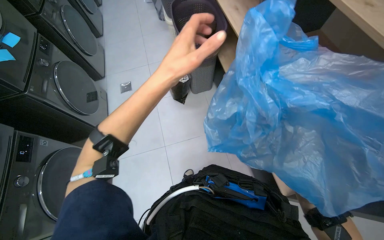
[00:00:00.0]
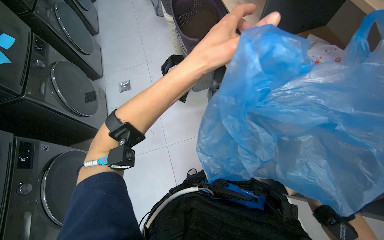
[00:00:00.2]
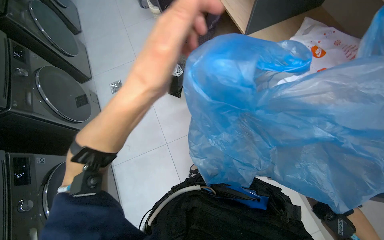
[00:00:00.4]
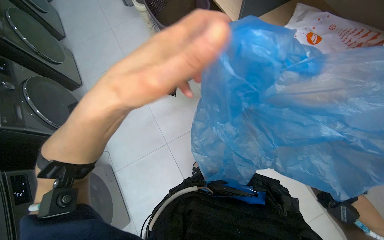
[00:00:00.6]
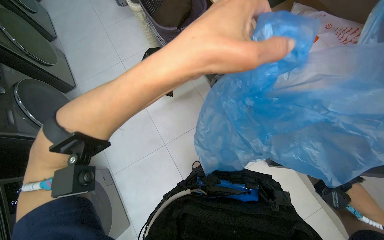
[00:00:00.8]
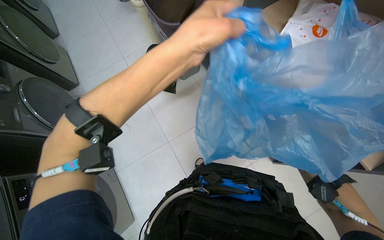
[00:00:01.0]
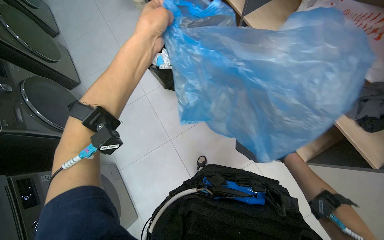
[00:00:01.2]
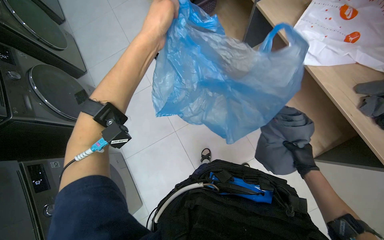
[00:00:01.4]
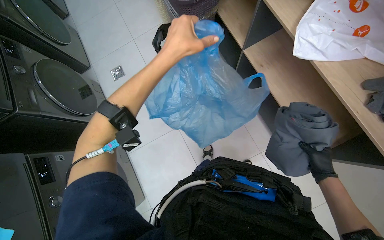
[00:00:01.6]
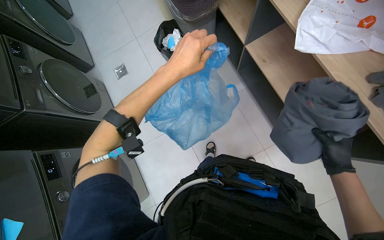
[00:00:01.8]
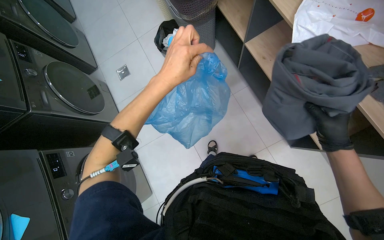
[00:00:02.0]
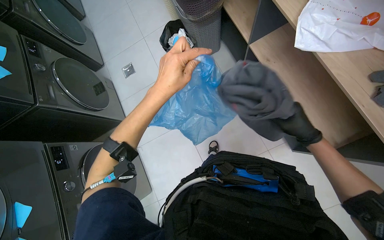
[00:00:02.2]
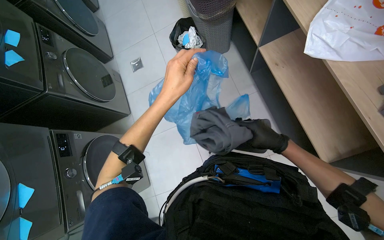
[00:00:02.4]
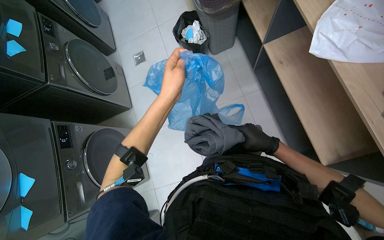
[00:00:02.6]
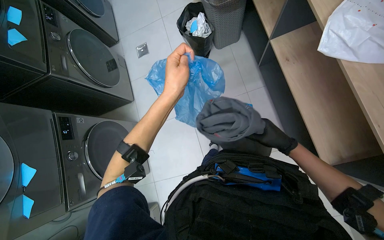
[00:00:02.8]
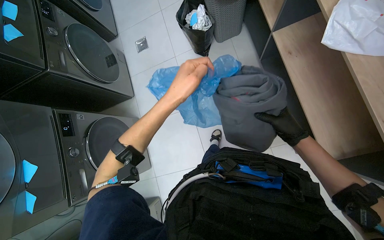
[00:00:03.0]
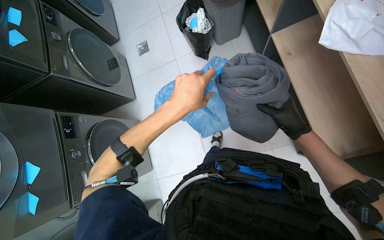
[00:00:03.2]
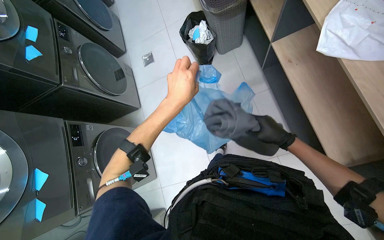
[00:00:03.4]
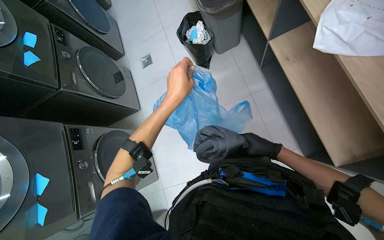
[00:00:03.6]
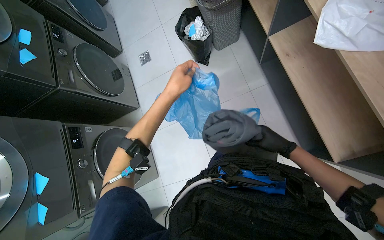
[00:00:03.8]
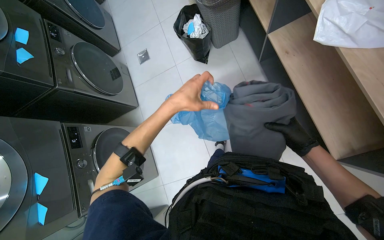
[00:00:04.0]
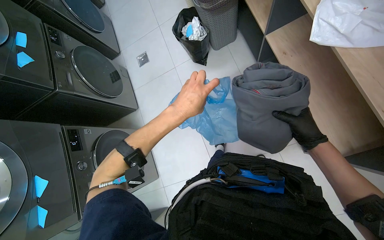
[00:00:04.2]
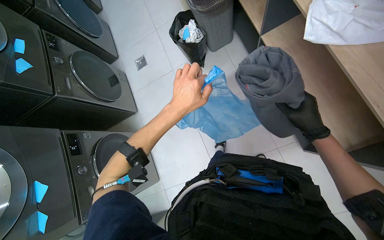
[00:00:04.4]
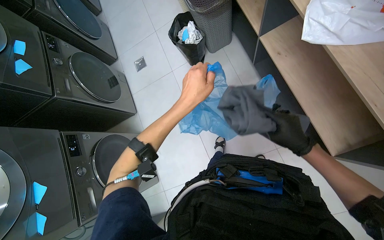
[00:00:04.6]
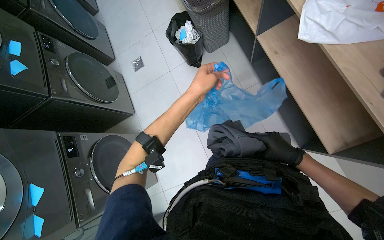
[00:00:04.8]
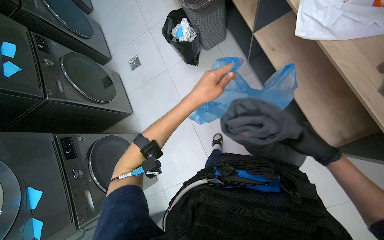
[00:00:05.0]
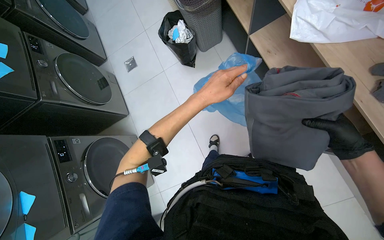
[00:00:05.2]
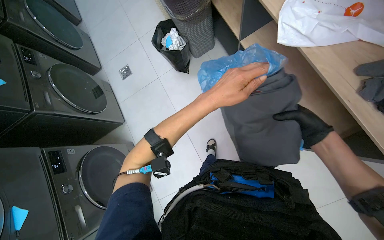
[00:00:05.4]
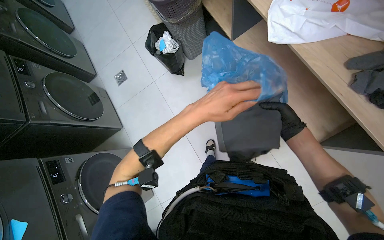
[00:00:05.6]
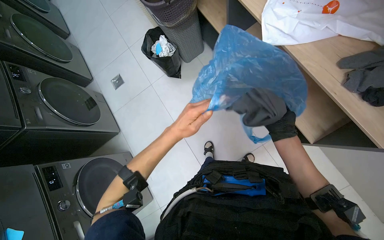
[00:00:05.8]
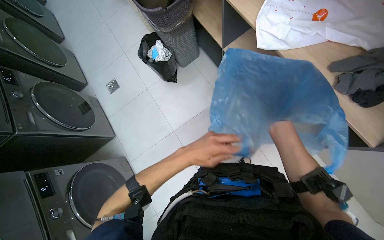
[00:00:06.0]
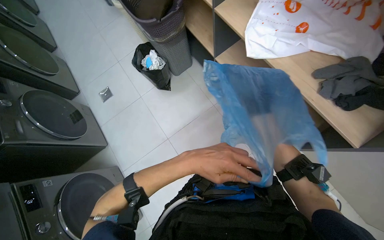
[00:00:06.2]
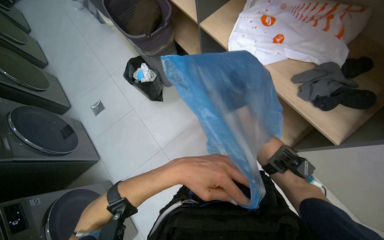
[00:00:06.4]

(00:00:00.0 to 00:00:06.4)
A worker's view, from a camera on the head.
Job: managing laundry.
The whole recording: Unloading, folding, and bagging clothes. The worker unloads clothes from a washing machine, folds them, and places some into a bag.
00:00:00.0 - 00:00:01.6: The camera pitches downward, by roughly 15 degrees. The left hand goes some 10 cm up the picture, and reaches about 10 cm nearer to the camera, then returns.
00:00:01.6 - 00:00:03.2: The right hand goes about 20 cm up the picture and to the left. Meanwhile the left hand shifts some 15 cm down the picture.
00:00:03.2 - 00:00:04.8: The left hand goes nearer and farther, about 15 cm each way, reversing 2 times.
00:00:04.8 - 00:00:06.4: The head rotates some 15 degrees to the right. The right hand goes nearer and farther, approximately 20 cm each way, reversing 3 times, while the left hand heads nearer to the camera and down the picture, covering approximately 20 cm.

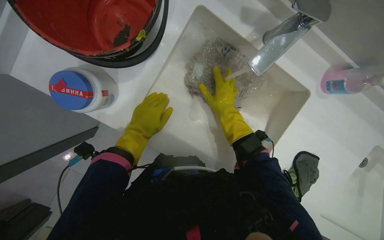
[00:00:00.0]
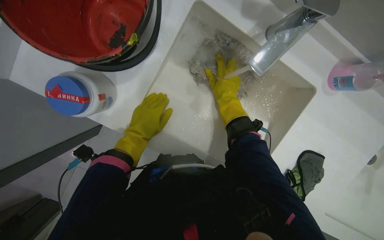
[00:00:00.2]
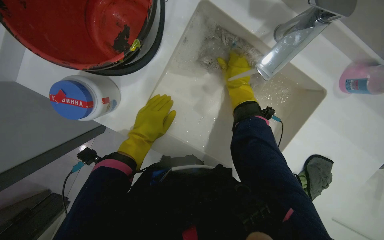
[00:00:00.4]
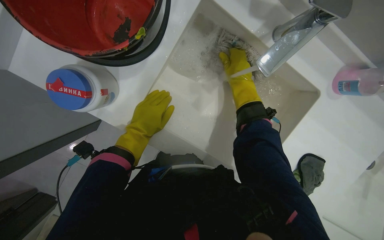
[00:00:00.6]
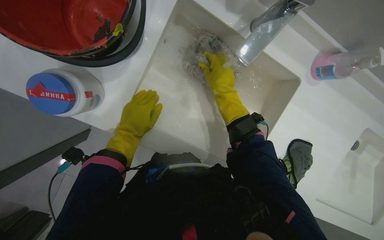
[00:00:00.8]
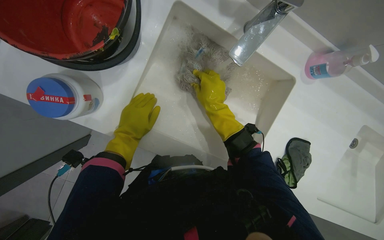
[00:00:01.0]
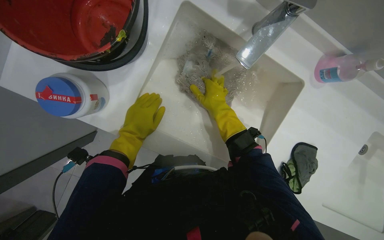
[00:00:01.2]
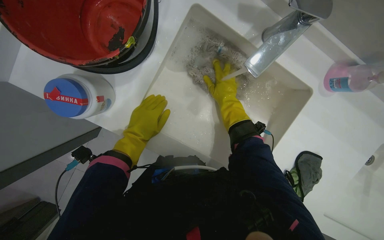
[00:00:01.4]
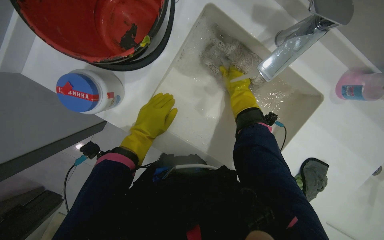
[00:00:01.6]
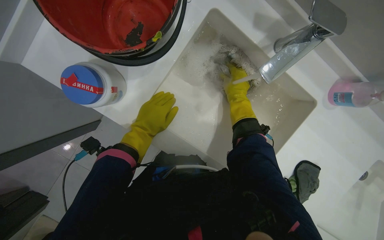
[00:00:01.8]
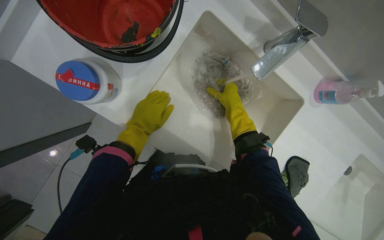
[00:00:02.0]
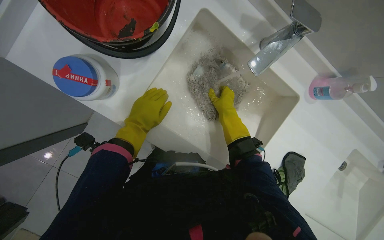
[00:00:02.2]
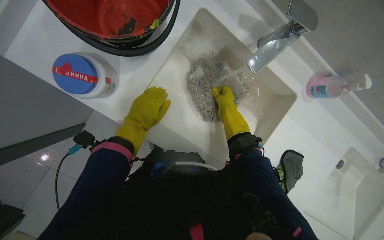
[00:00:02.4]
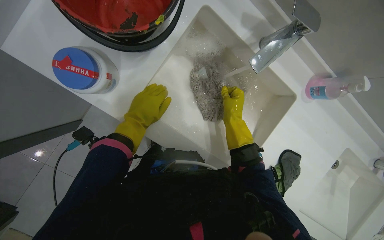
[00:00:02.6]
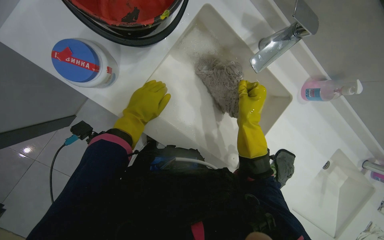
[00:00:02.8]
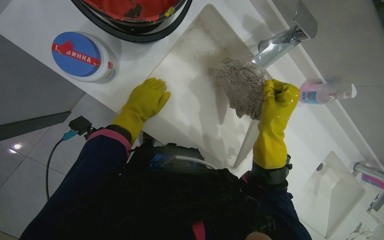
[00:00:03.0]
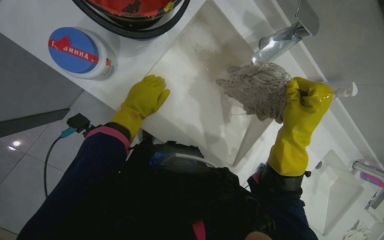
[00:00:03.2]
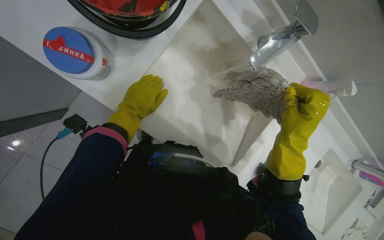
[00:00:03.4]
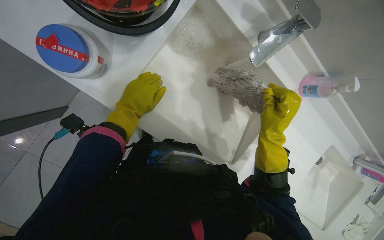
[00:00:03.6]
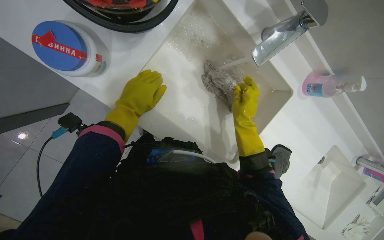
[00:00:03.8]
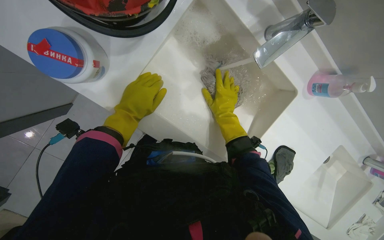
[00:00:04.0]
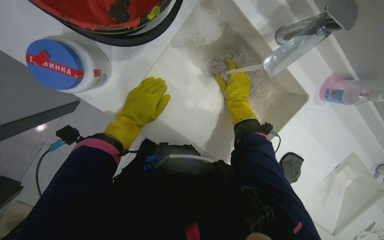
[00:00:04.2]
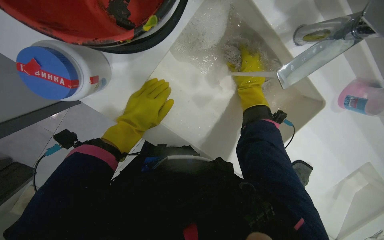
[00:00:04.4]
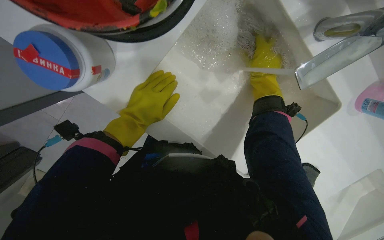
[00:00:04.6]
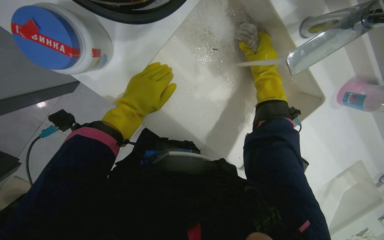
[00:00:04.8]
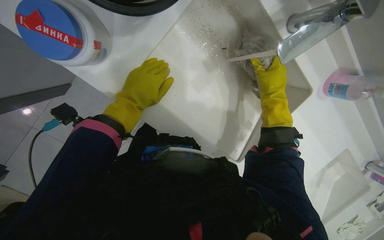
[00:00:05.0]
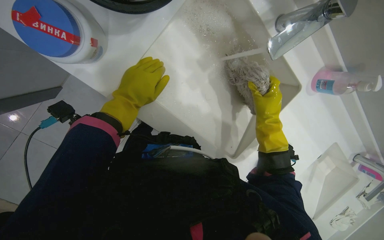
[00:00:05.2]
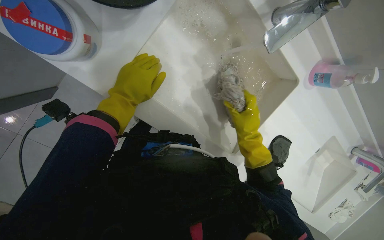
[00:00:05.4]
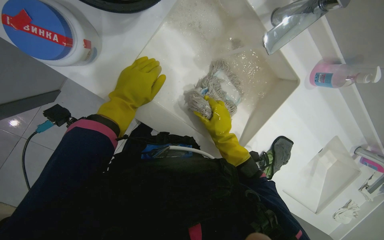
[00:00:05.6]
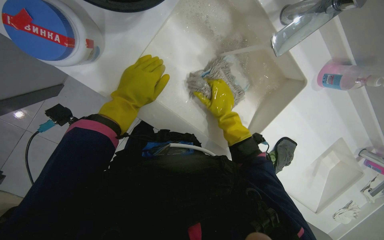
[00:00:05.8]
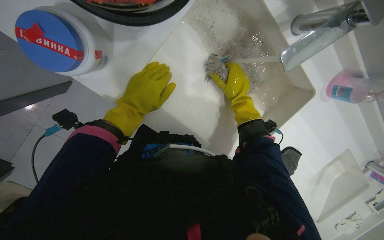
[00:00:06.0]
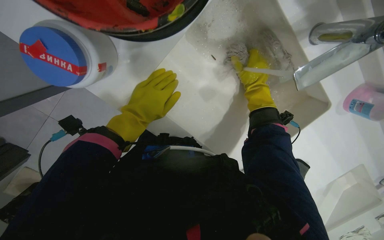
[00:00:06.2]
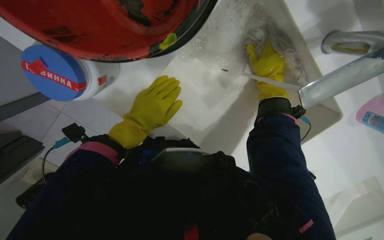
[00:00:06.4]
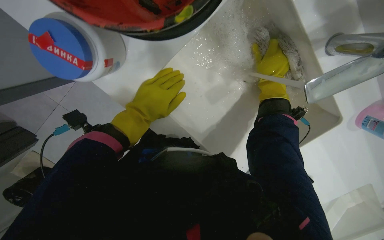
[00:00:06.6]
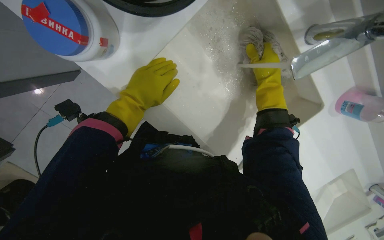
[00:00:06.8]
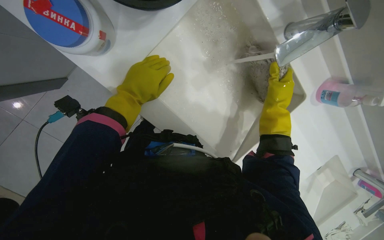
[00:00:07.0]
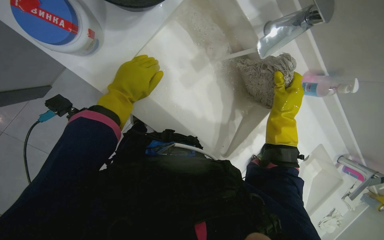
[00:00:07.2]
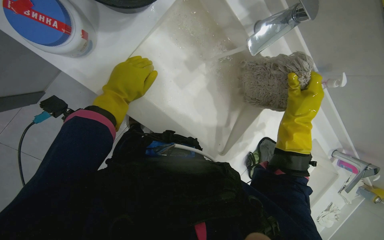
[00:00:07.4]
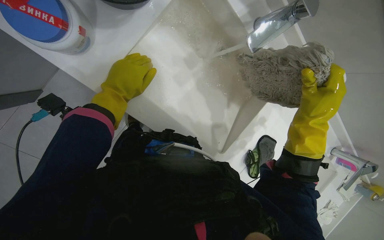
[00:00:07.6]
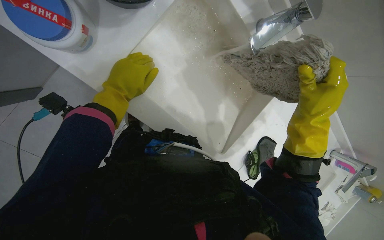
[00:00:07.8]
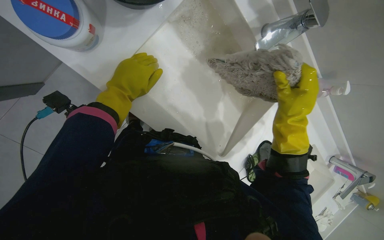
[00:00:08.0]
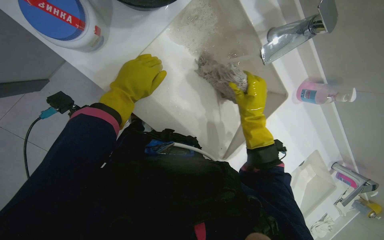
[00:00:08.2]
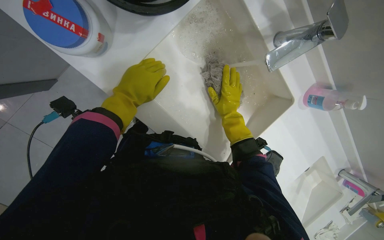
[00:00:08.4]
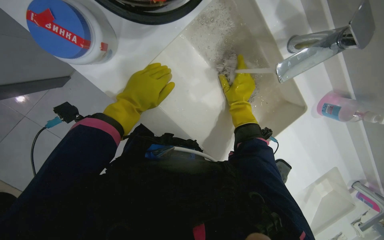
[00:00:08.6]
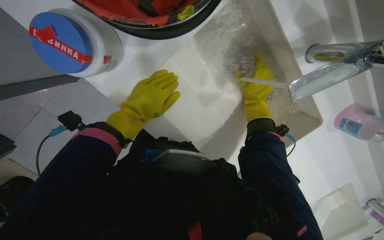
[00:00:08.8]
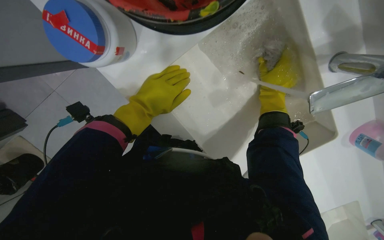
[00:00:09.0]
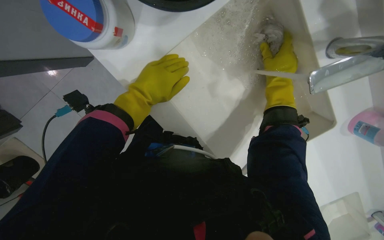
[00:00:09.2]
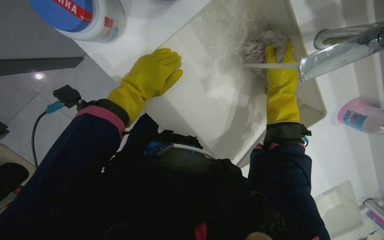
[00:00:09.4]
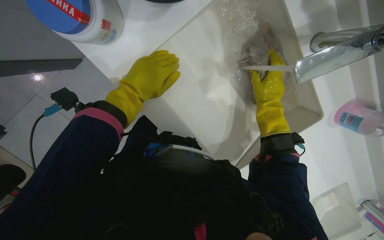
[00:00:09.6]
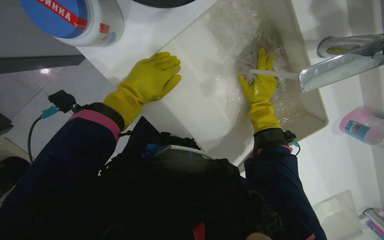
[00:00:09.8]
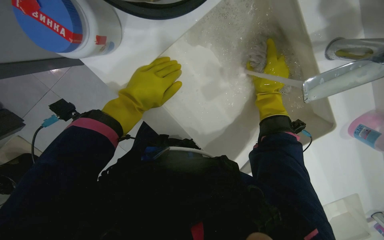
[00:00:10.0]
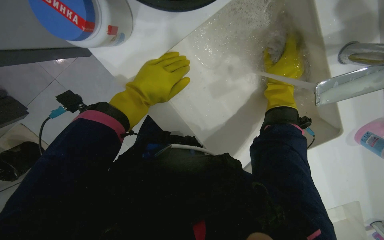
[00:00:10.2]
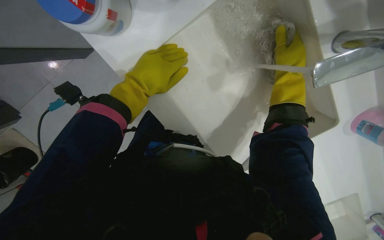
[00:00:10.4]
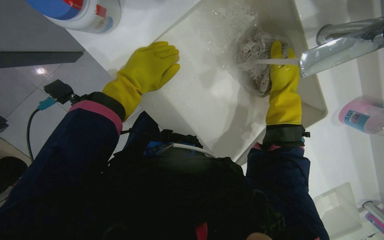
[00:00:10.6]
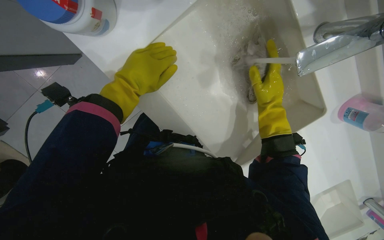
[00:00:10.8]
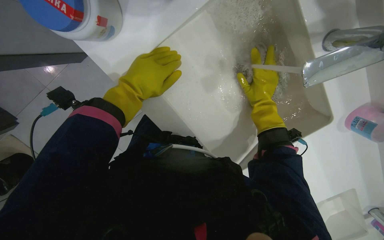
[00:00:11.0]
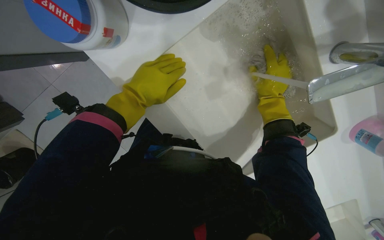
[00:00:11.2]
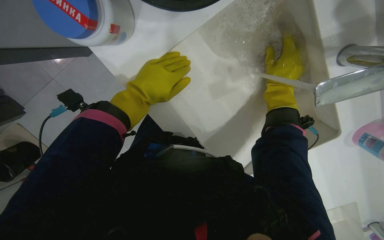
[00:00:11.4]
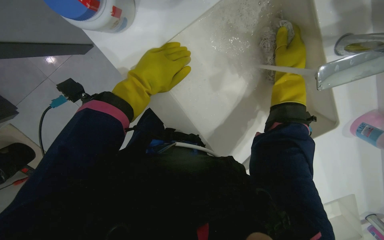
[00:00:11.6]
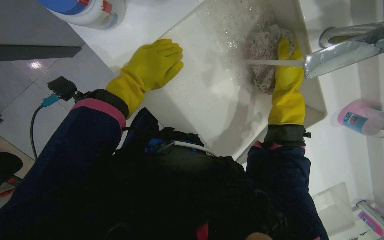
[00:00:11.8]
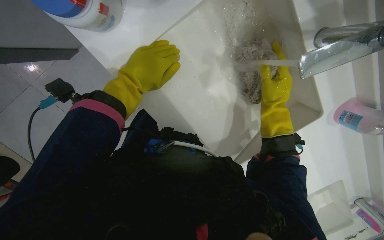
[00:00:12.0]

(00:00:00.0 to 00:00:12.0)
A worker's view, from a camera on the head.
Job: preparing cleaning supplies.
The whole recording: Rinsing and wringing mop head. The worker rinses and wrings out the mop head in the sink.
00:00:00.0 - 00:00:01.6: The right hand swings up and down the picture, some 10 cm each way, with 2 reversals.
00:00:01.6 - 00:00:03.0: The right hand heads nearer to the camera and down the picture, covering some 25 cm.
00:00:03.0 - 00:00:04.4: The right hand moves up the picture and farther from the camera, approximately 25 cm, and travels to the left and back again, roughly 10 cm each way.
00:00:04.4 - 00:00:06.0: The right hand travels down the picture and back again, about 20 cm each way.
00:00:06.0 - 00:00:07.6: The right hand heads to the right, down the picture and nearer to the camera, covering roughly 30 cm.
00:00:07.6 - 00:00:09.0: The wearer's head swings roughly 20 degrees to the left. The right hand moves up the picture, to the left and farther from the camera, about 35 cm.
00:00:09.0 - 00:00:10.4: The hands stay close to where they were, moving slightly.
00:00:10.4 - 00:00:12.0: The right hand goes roughly 10 cm down the picture.
